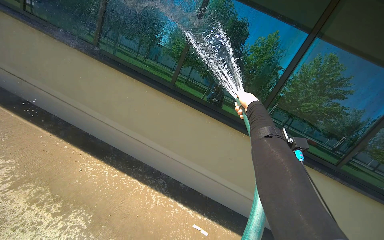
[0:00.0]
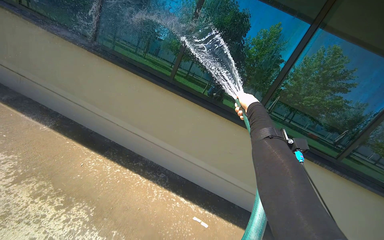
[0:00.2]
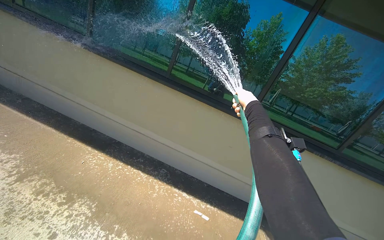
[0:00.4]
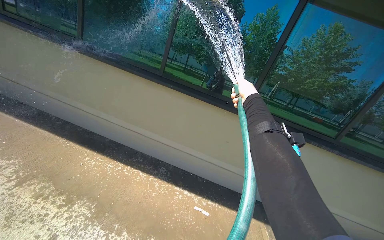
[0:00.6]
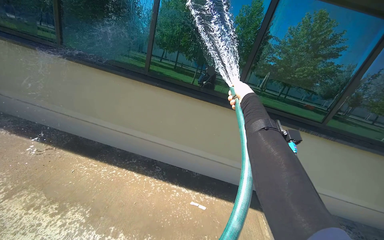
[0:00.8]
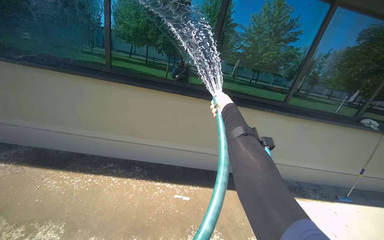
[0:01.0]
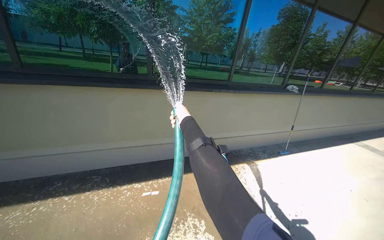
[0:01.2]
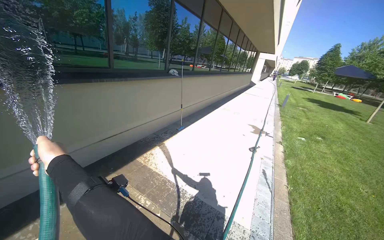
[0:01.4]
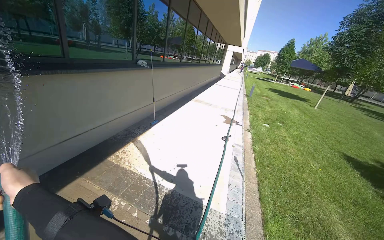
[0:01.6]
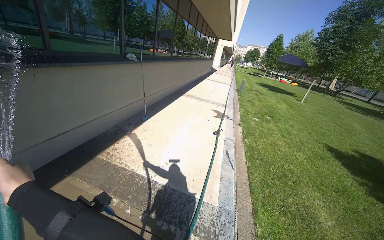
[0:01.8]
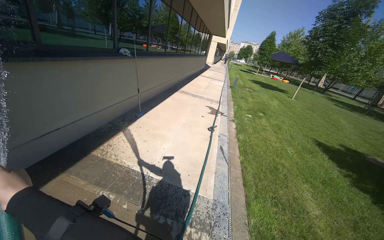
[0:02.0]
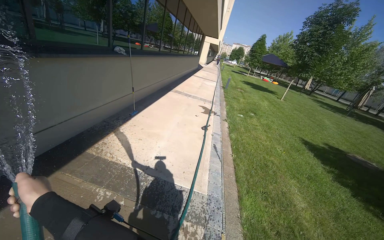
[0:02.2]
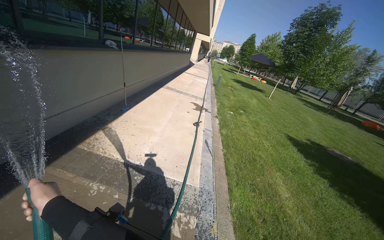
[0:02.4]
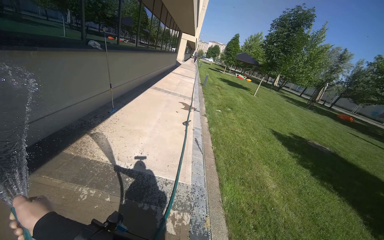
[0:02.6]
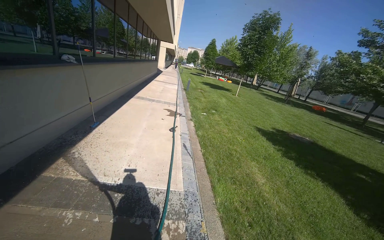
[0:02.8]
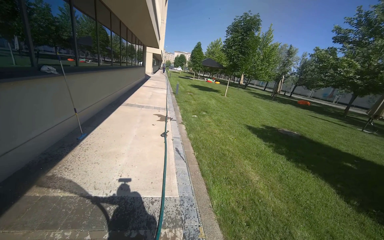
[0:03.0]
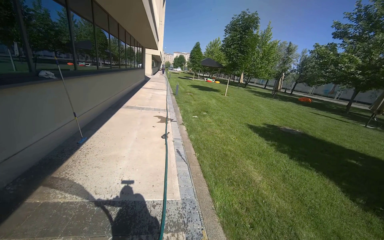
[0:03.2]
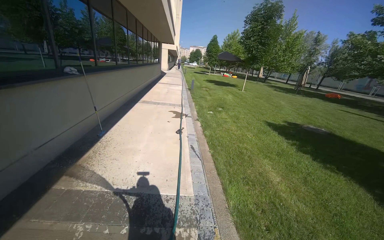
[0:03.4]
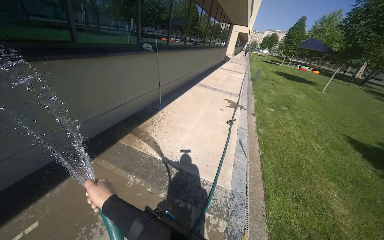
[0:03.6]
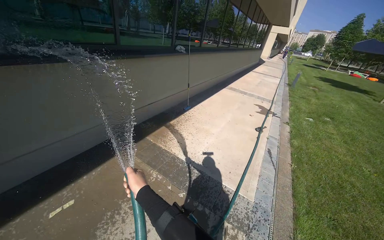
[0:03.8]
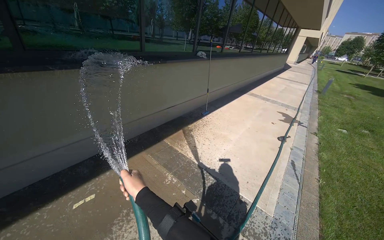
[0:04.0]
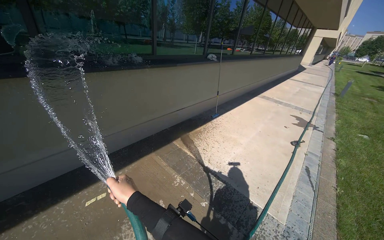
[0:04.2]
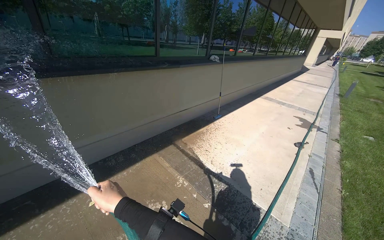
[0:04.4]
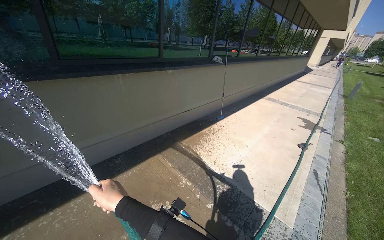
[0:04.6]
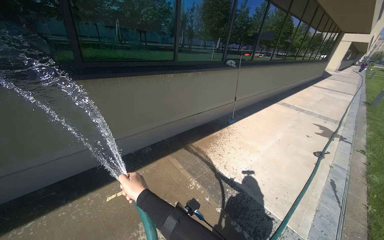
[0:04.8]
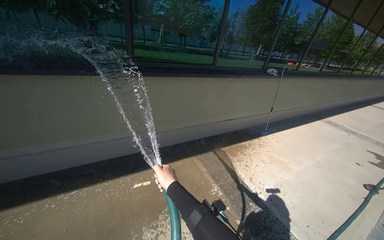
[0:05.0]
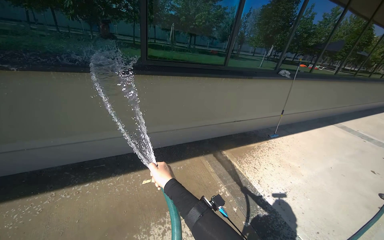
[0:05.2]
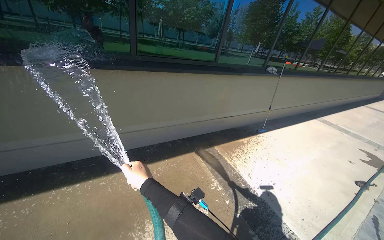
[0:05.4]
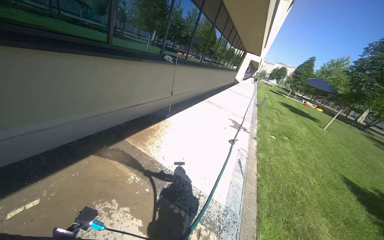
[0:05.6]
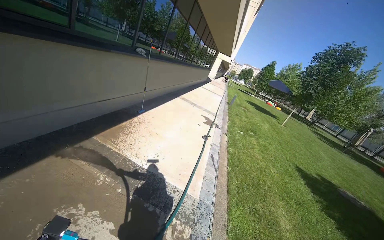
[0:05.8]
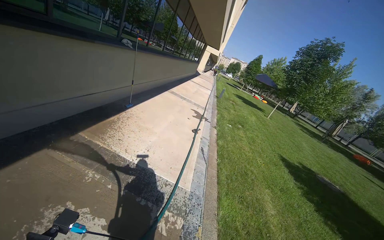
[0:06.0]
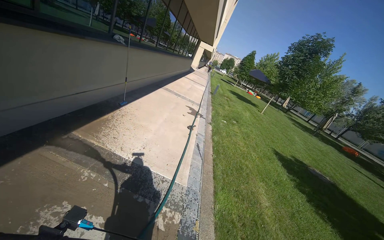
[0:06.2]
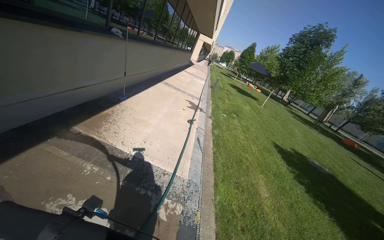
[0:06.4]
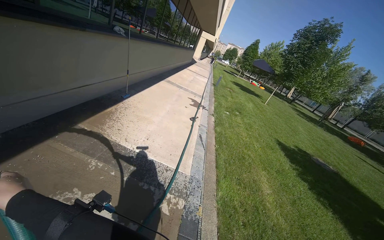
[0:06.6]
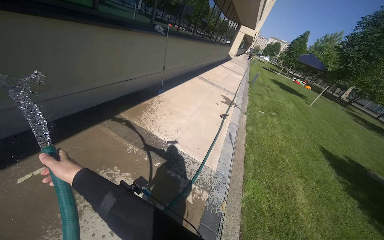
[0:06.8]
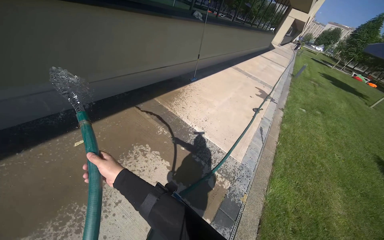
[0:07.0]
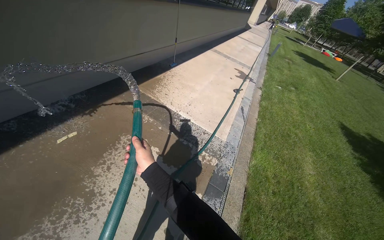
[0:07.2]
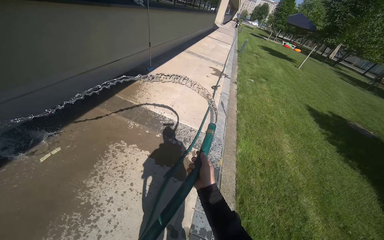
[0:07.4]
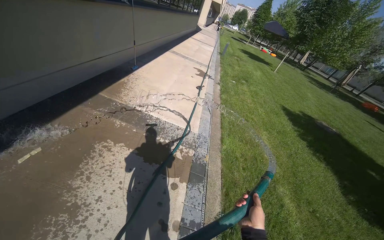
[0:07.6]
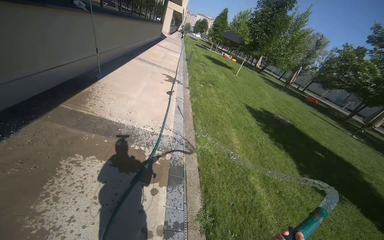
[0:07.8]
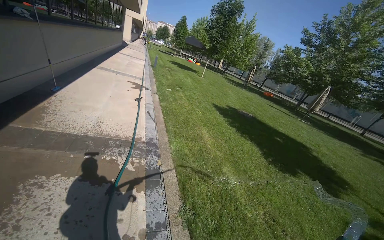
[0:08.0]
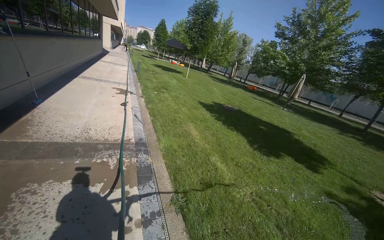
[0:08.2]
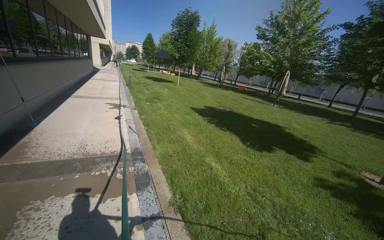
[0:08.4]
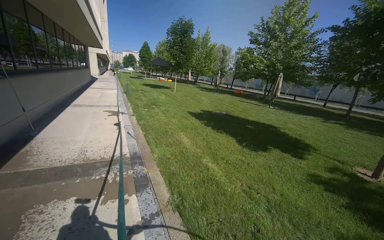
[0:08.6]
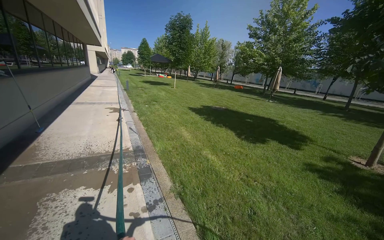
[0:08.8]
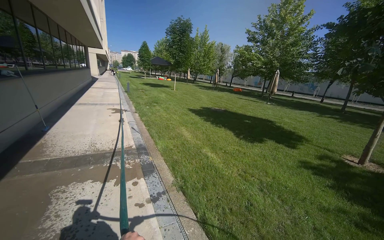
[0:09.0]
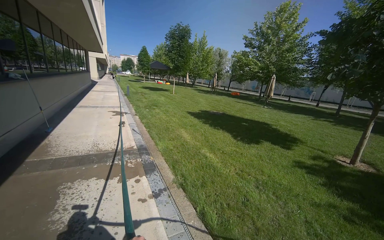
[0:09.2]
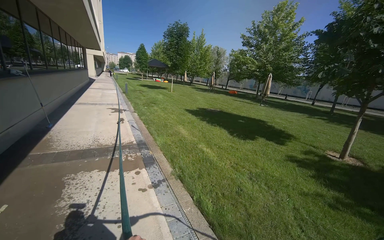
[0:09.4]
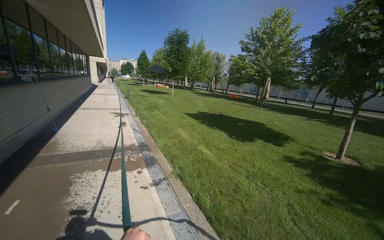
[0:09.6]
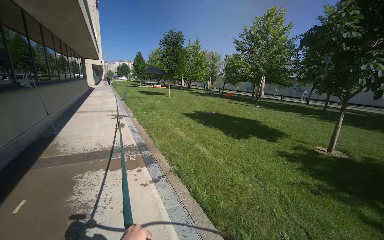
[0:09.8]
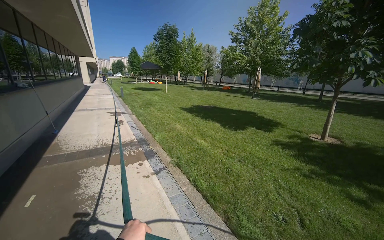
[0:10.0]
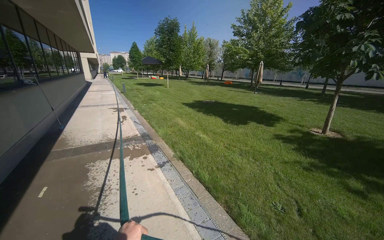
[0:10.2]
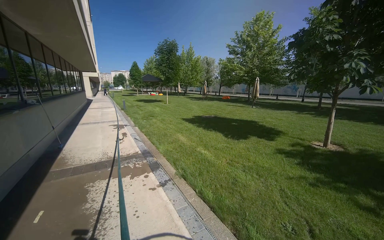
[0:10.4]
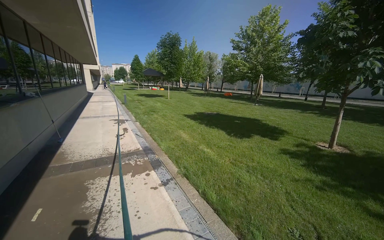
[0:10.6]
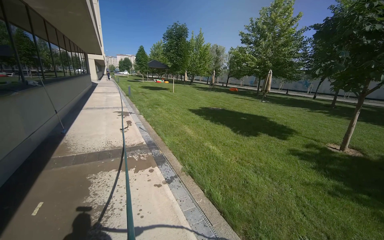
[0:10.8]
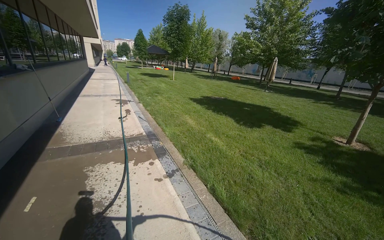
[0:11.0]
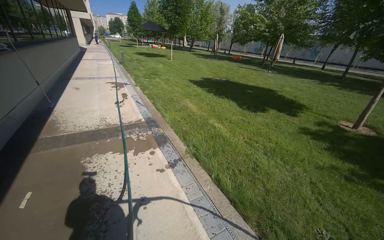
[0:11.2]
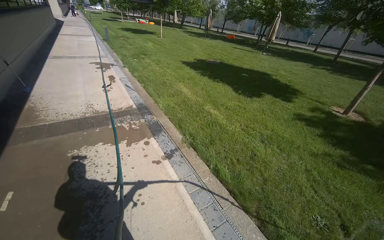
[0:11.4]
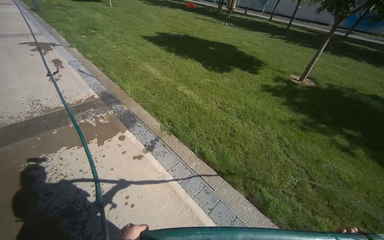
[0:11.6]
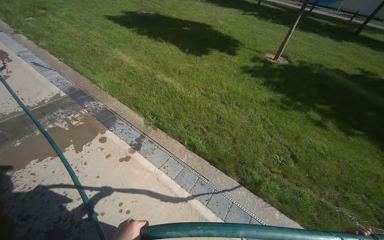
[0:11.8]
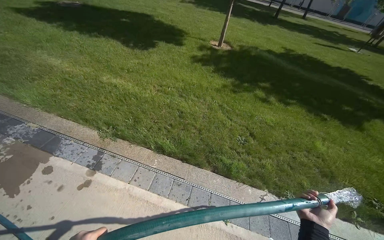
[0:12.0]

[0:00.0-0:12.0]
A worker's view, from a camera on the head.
Job: sweeping floor.
The whole recording: Rinsing Windows and Concrete Ground. The worker rinses the windows and the concrete ground next to the building with a water hose.
0.0 to 1.6 s: The camera is carried roughly 50 cm. The wearer looks roughly 55 degrees further to the right. The view tips downward by roughly 15 degrees.
1.6 to 3.0 s: The head rotates some 30 degrees to the right.
3.0 to 4.4 s: The wearer looks some 50 degrees further to the left.
4.4 to 6.0 s: The camera is aimed roughly 35 degrees further to the right.
6.0 to 7.6 s: The head travels approximately 40 cm. The wearer looks approximately 10 degrees further downward.
7.6 to 9.0 s: The wearer moves some 90 cm. The head turns to the right by approximately 40 degrees.
9.0 to 10.4 s: The camera travels about 70 cm.
10.4 to 12.0 s: The wearer moves roughly 1.5 m. The head turns to the right by about 40 degrees. The wearer looks about 40 degrees further downward.

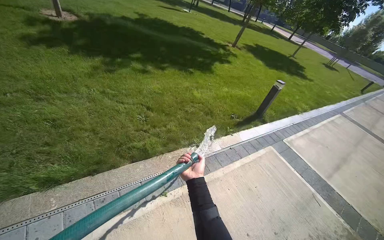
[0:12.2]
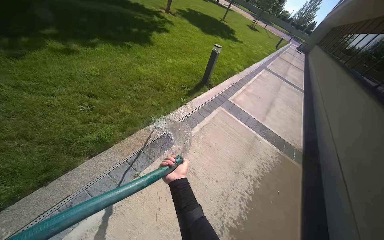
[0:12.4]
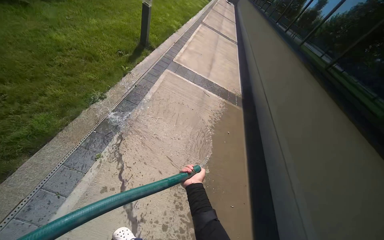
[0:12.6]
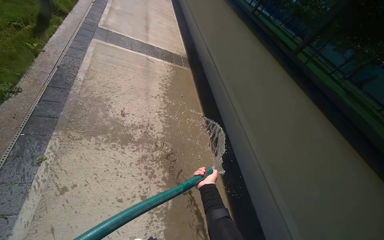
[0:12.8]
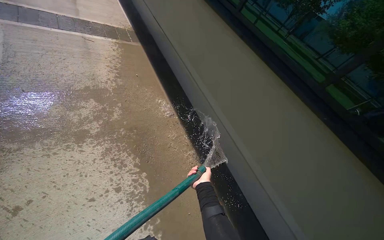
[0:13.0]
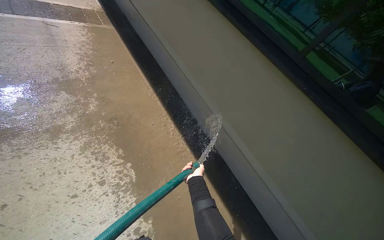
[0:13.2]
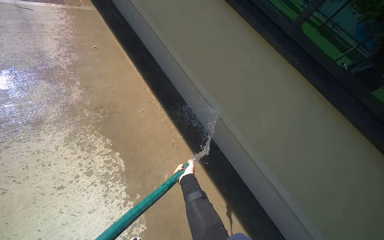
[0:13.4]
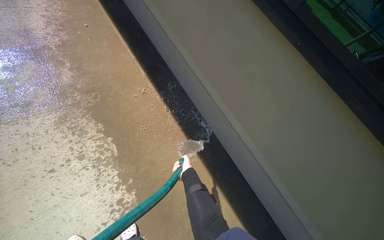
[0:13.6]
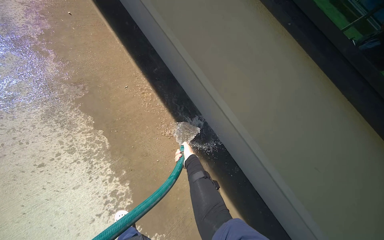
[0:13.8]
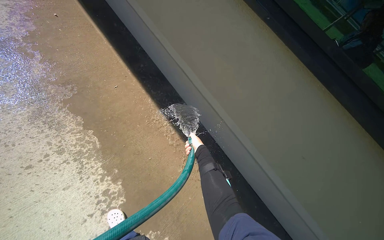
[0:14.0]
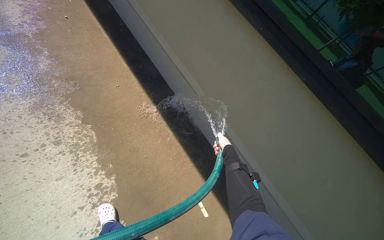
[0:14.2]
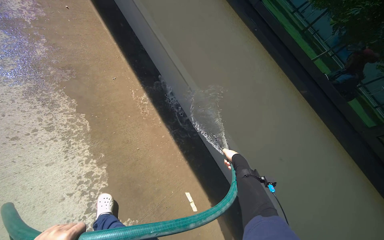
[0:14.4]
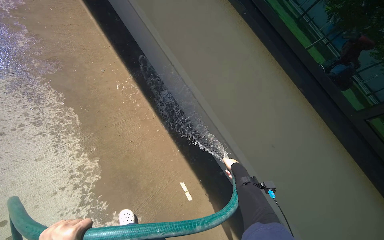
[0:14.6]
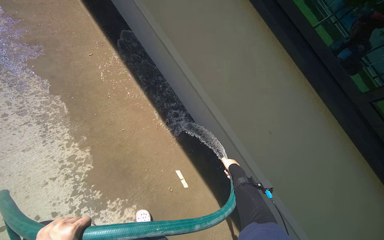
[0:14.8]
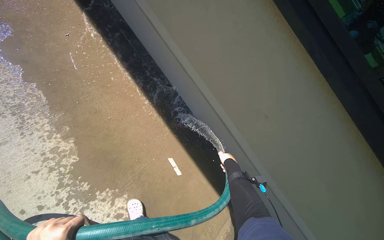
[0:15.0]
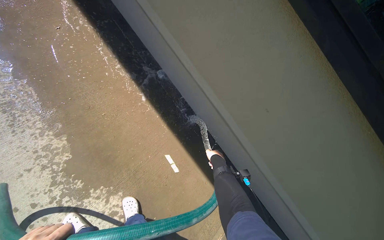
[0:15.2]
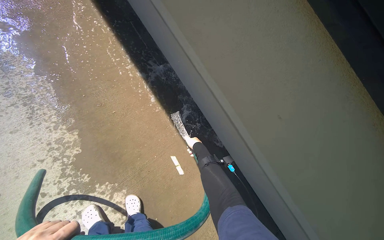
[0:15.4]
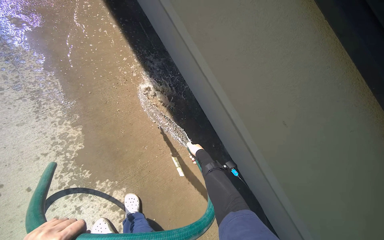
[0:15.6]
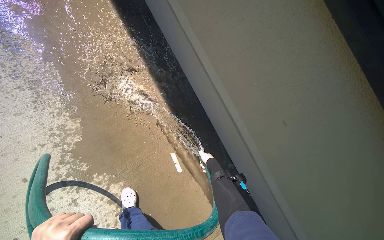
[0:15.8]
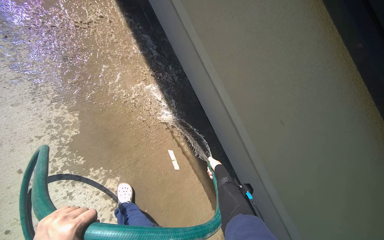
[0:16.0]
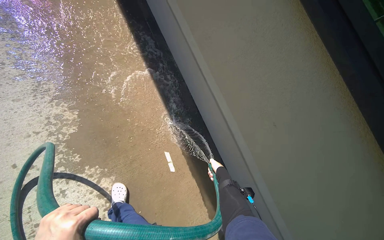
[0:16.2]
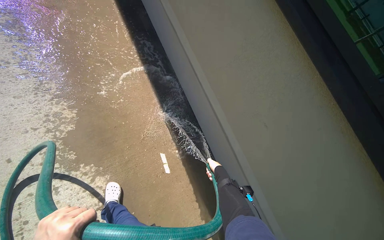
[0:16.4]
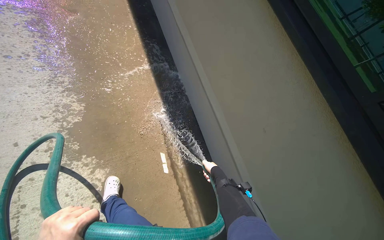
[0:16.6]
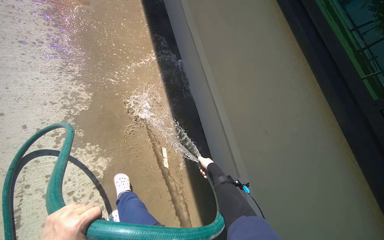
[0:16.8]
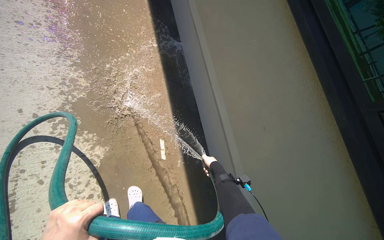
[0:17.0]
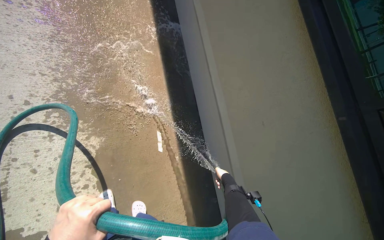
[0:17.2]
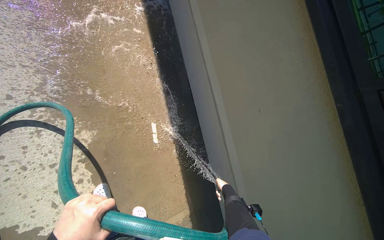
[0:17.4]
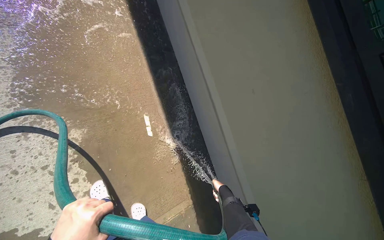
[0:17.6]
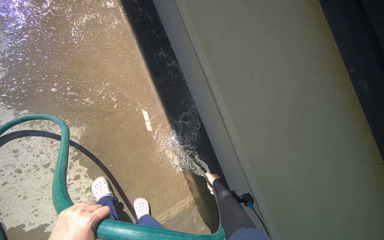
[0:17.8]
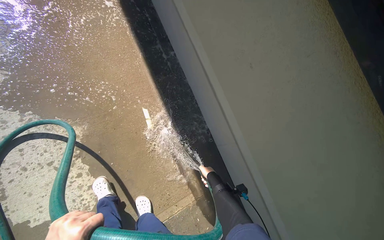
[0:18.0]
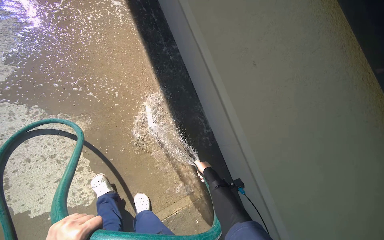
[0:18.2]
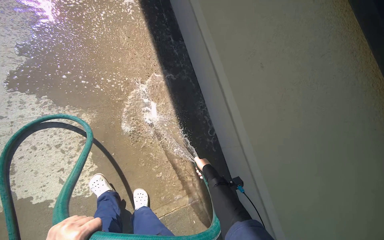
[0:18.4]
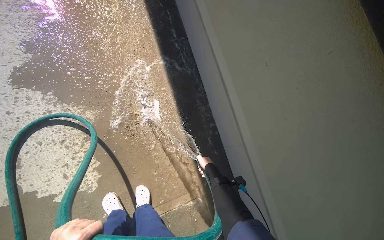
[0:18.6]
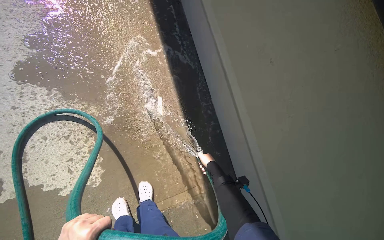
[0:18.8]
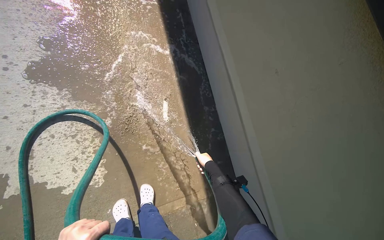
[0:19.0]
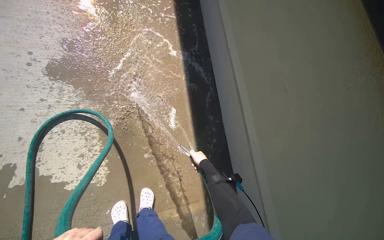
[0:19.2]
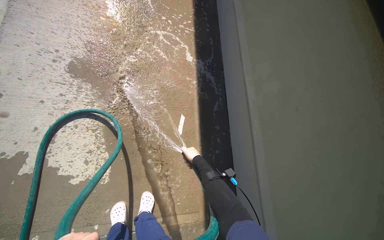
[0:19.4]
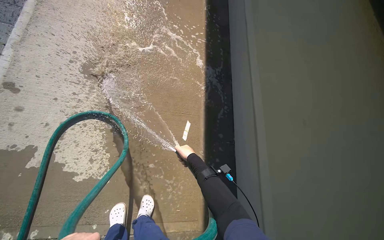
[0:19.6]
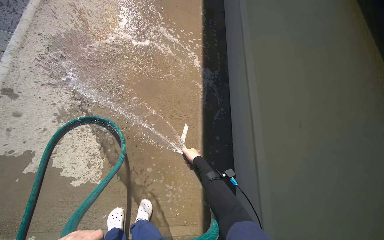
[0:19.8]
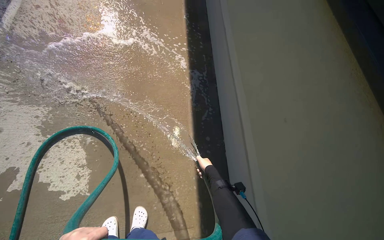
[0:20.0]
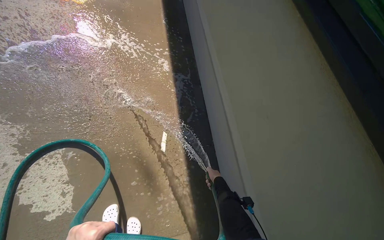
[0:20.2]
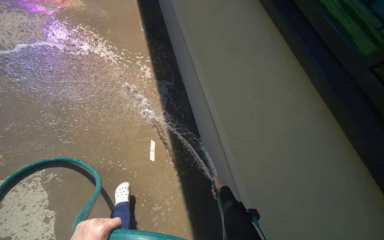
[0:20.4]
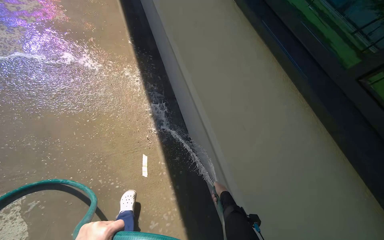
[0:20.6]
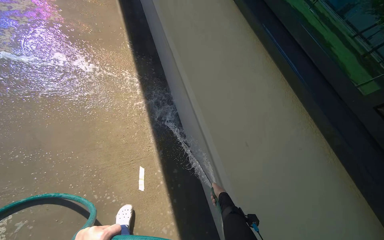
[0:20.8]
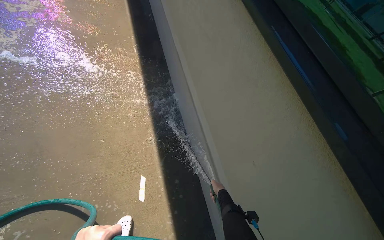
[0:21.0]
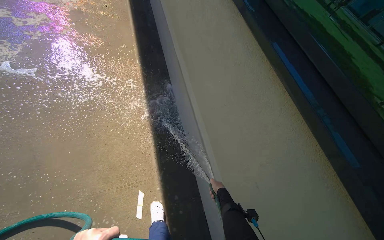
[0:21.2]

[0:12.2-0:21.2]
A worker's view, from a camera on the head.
Job: sweeping floor.
The whole recording: Rinsing Windows and Concrete Ground. The worker rinses the windows and the concrete ground next to the building with a water hose.
13.8 to 15.2 s: The camera travels some 50 cm.
15.2 to 16.6 s: The view tips upward by approximately 15 degrees.
16.6 to 18.2 s: The view tips downward by approximately 15 degrees.
18.2 to 19.8 s: The right hand goes about 15 cm up the picture.
19.8 to 21.2 s: The wearer moves roughly 40 cm. The wearer looks roughly 20 degrees further to the right.
